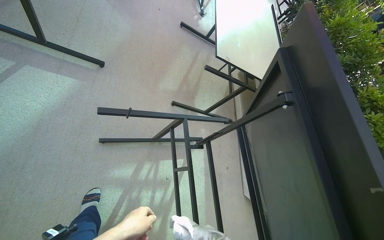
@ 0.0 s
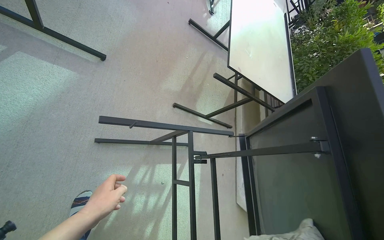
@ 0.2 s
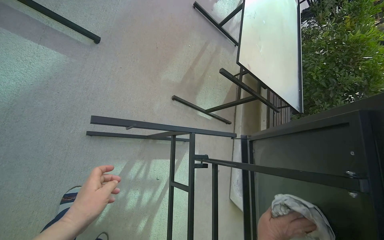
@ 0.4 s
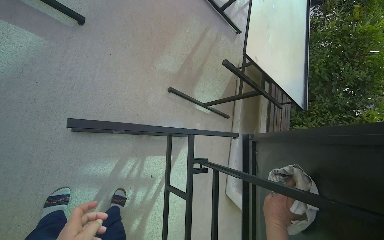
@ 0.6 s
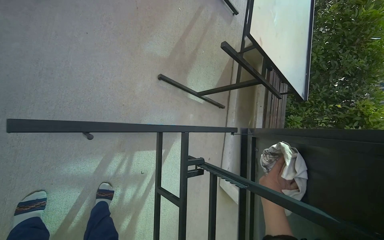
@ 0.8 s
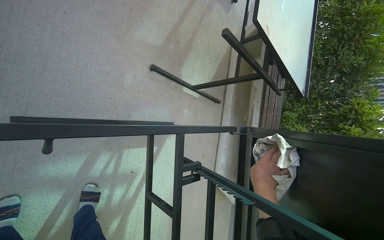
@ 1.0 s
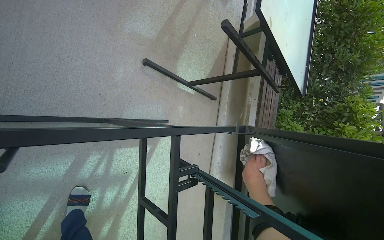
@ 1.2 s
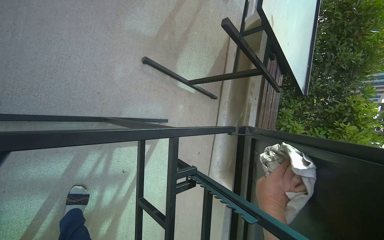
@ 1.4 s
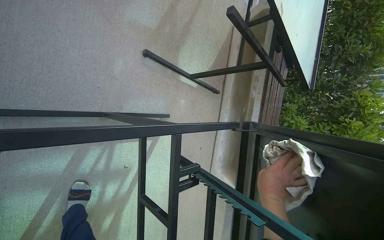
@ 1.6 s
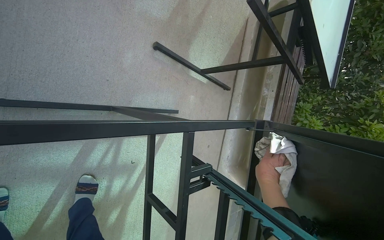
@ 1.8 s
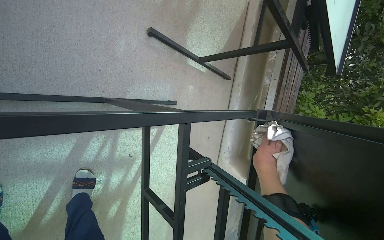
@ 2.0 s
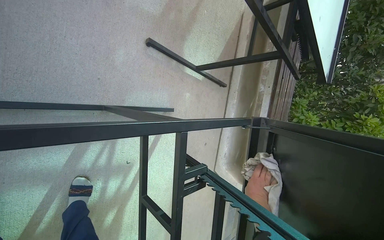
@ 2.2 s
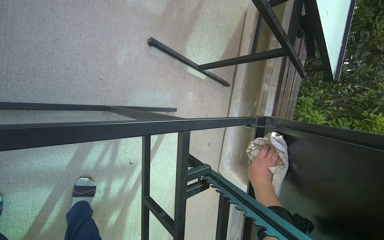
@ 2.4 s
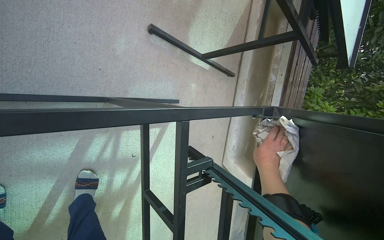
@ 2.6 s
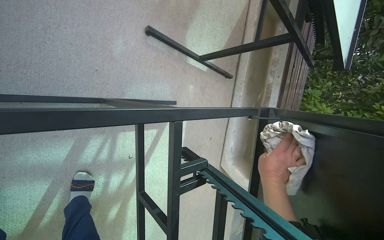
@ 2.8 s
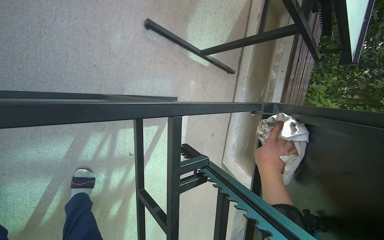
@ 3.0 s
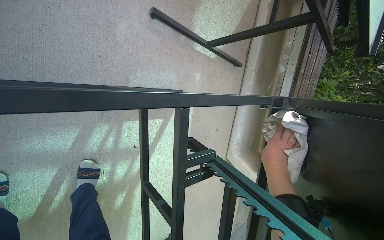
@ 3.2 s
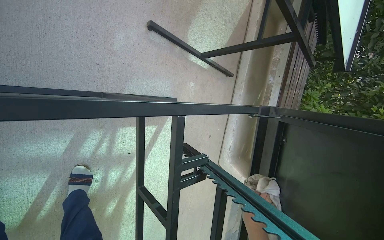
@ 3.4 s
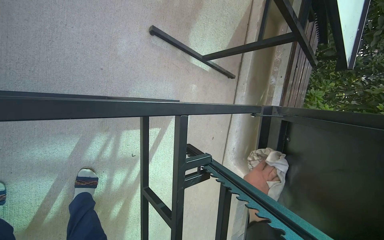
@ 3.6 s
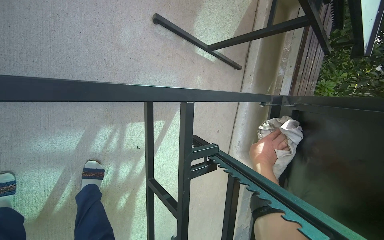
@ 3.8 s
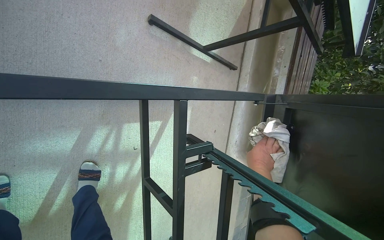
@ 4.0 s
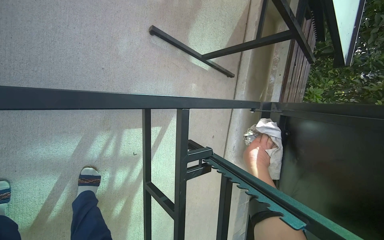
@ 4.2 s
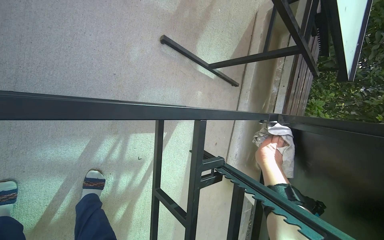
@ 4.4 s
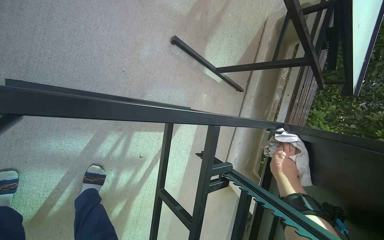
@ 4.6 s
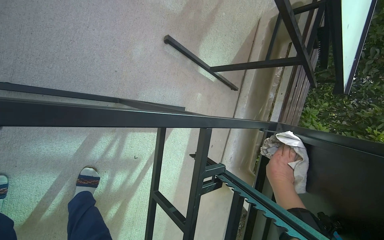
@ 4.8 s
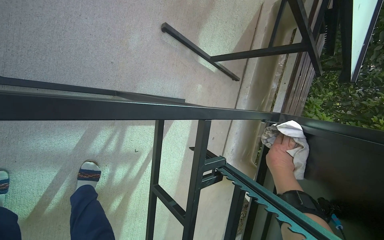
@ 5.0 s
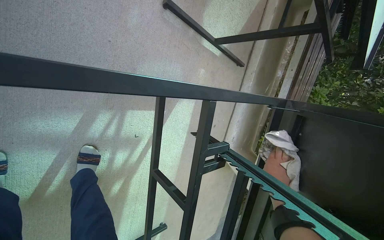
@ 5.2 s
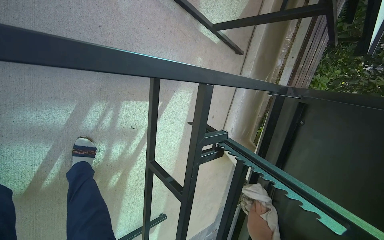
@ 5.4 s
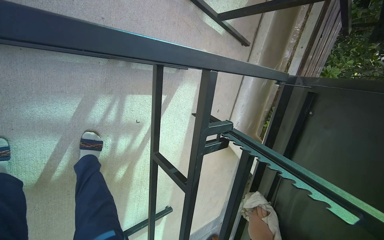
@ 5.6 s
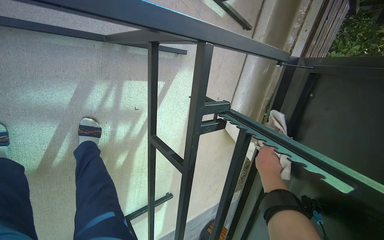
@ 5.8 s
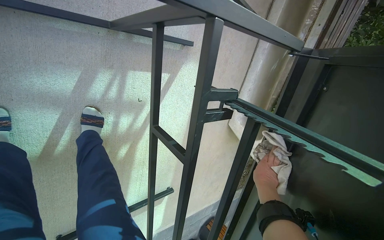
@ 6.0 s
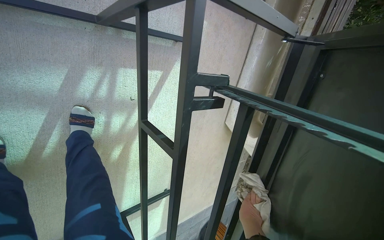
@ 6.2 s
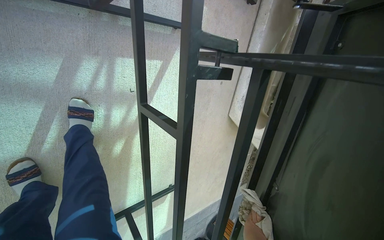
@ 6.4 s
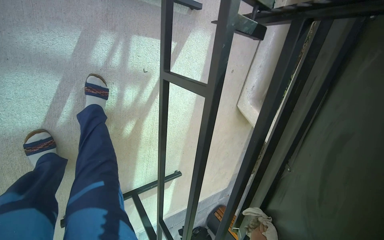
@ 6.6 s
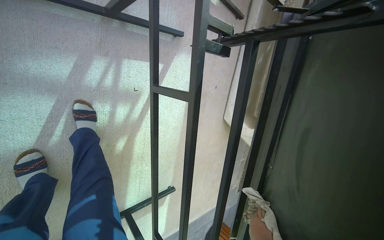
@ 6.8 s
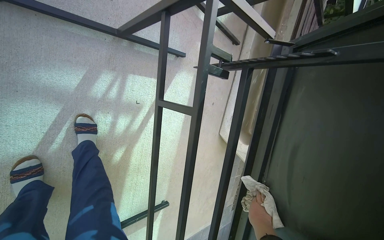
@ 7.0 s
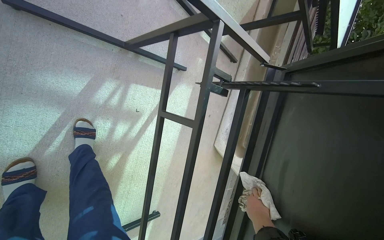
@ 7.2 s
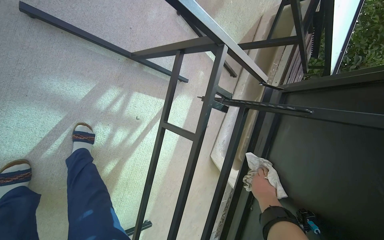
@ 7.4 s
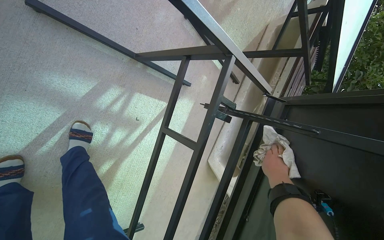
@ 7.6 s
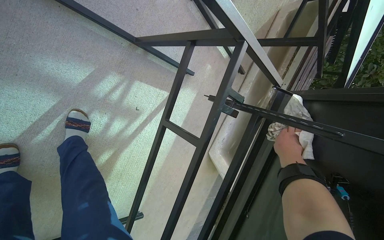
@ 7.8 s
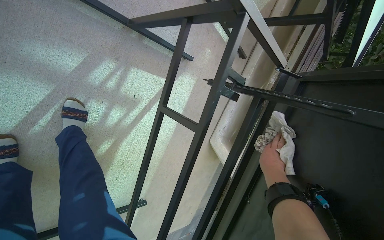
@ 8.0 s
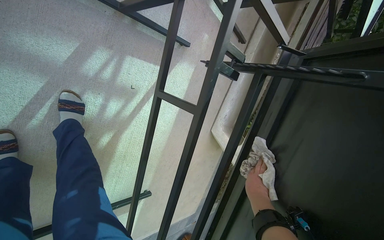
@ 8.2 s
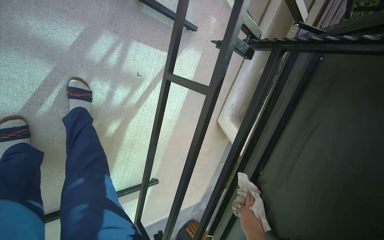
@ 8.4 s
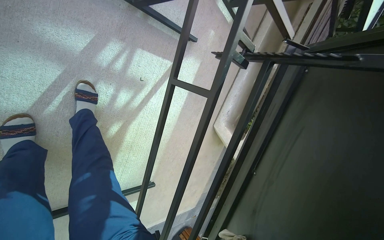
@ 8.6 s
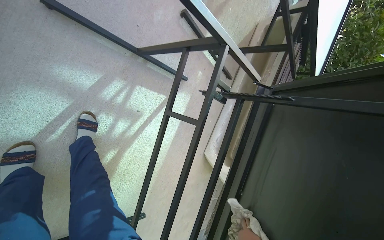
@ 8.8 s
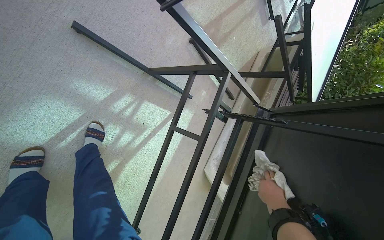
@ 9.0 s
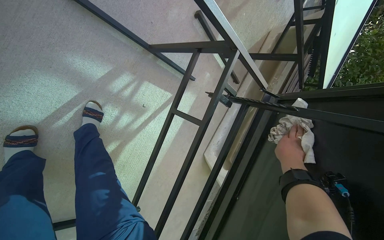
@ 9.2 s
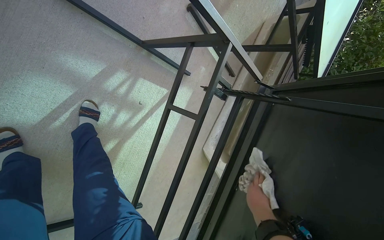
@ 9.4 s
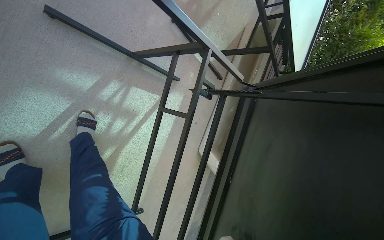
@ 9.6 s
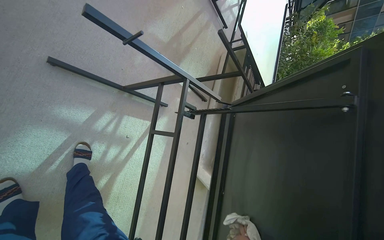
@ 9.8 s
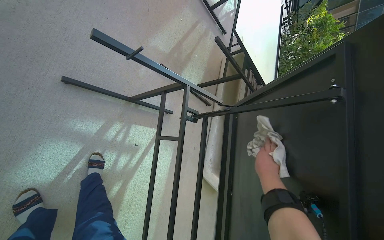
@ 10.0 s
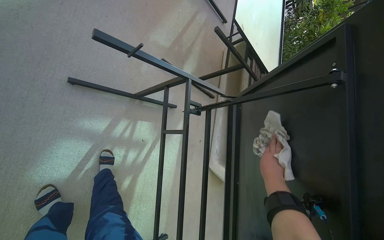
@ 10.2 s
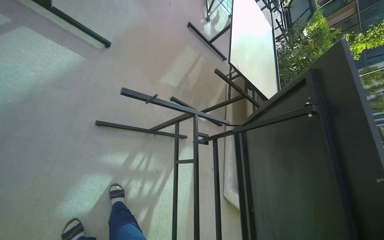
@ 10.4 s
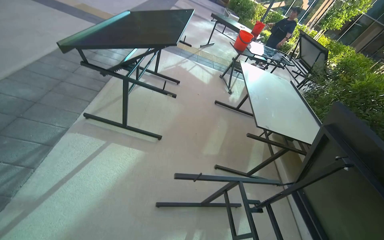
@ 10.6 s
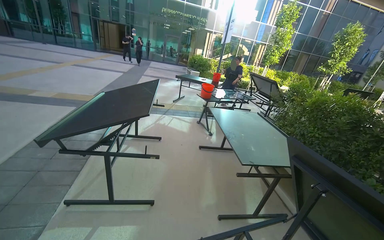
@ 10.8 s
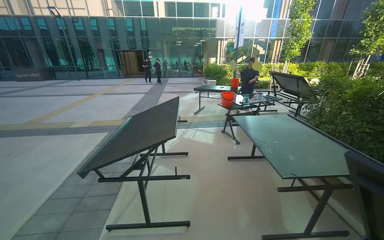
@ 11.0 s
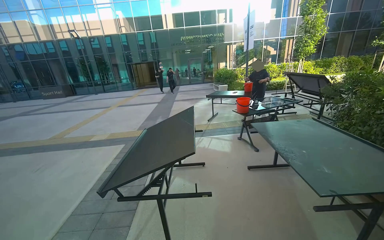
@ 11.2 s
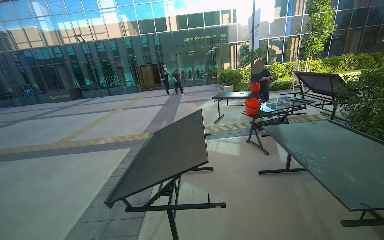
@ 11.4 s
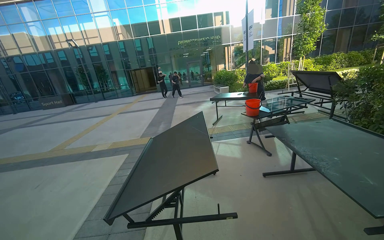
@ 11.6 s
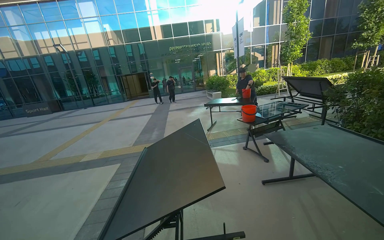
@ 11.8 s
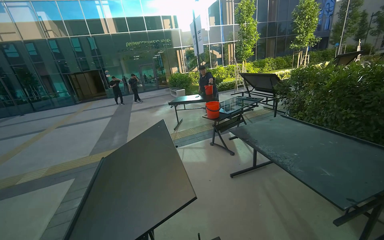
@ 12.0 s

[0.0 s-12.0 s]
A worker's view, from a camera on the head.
Job: wiping surfaces.
The whole recording: Wiping outdoor table frame. The worker wipes the frame and underside of an outdoor table with a cloth.
0.0 to 1.6 s: The wearer moves some 50 cm. The view tips downward by approximately 20 degrees.
1.6 to 3.0 s: The right hand heads farther from the camera, covering approximately 15 cm.
3.0 to 4.4 s: The right hand reaches about 15 cm down the picture, then returns.
4.4 to 6.0 s: The camera pitches downward, by some 20 degrees. The right hand goes down the picture and returns, roughly 30 cm each way.
6.0 to 7.6 s: The view tilts about 20 degrees upward.
10.4 to 12.0 s: The head travels some 60 cm. The view tilts about 50 degrees upward. Everything in view rotates approximately 50 degrees counterclockwise.

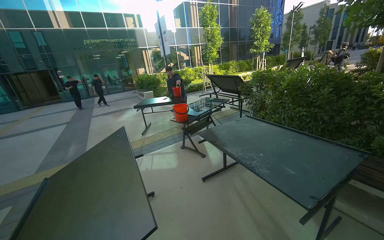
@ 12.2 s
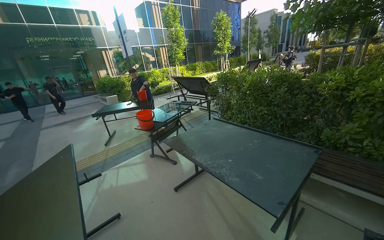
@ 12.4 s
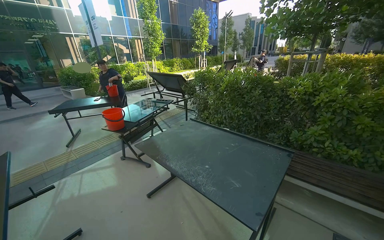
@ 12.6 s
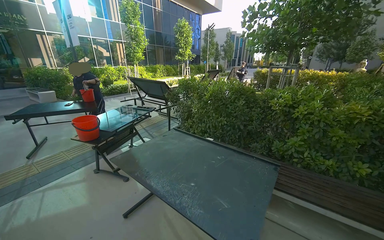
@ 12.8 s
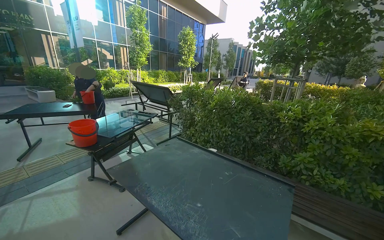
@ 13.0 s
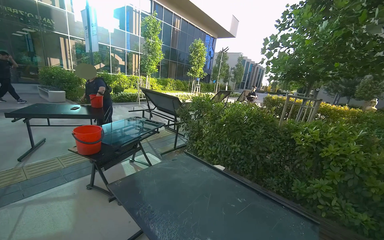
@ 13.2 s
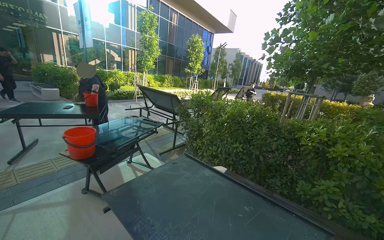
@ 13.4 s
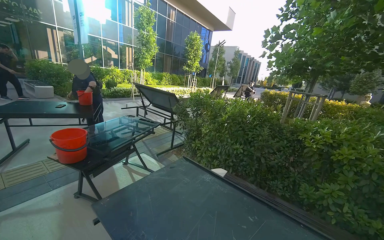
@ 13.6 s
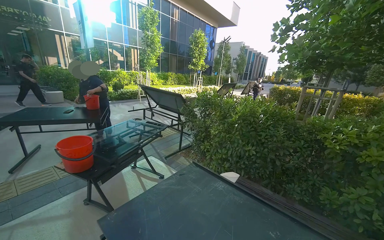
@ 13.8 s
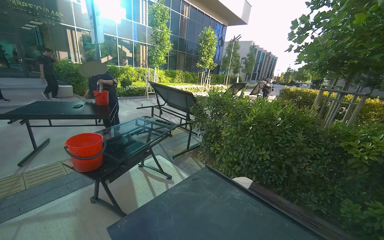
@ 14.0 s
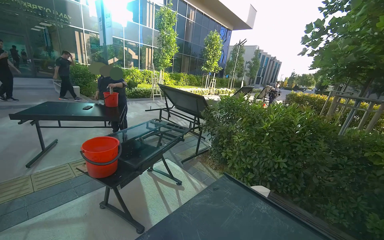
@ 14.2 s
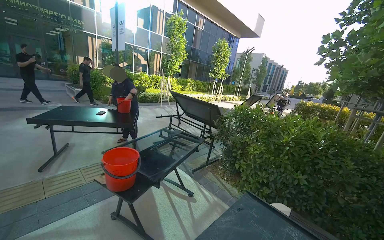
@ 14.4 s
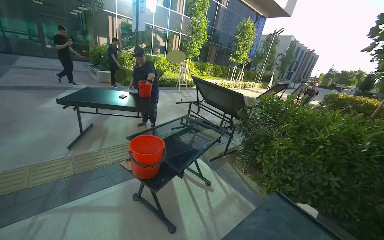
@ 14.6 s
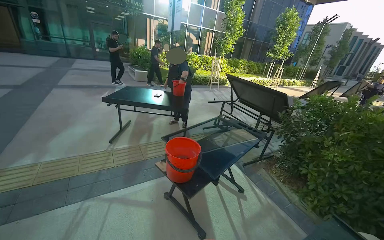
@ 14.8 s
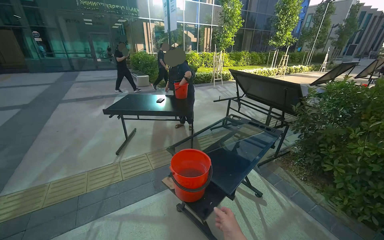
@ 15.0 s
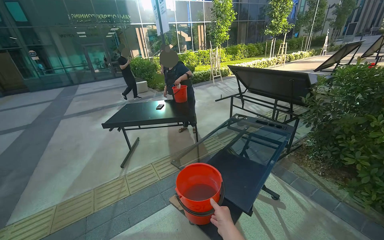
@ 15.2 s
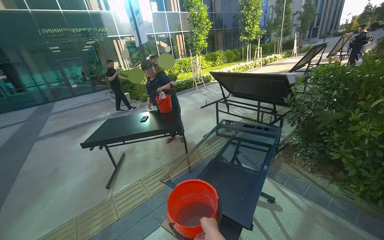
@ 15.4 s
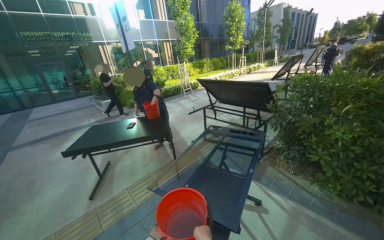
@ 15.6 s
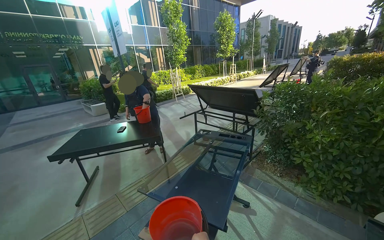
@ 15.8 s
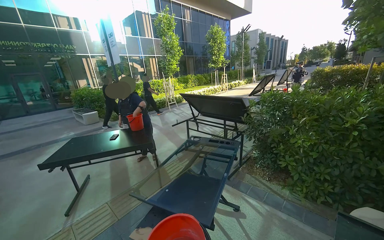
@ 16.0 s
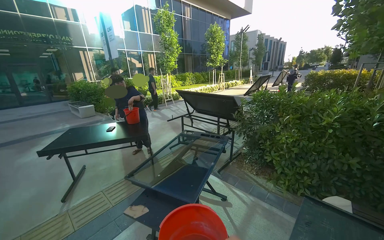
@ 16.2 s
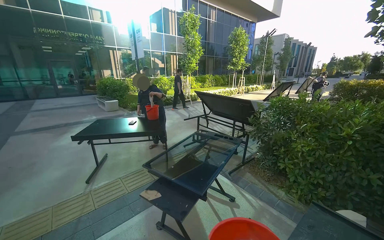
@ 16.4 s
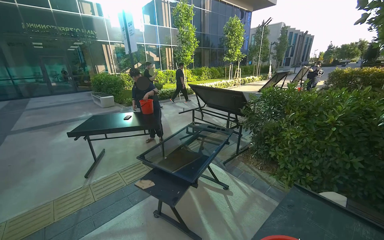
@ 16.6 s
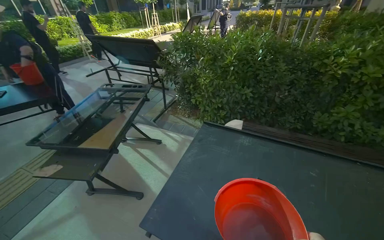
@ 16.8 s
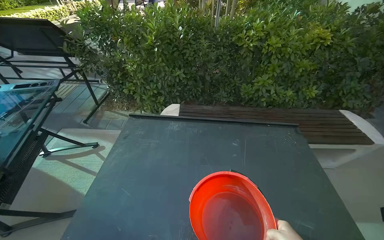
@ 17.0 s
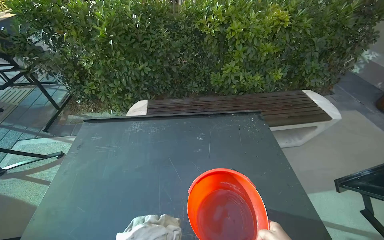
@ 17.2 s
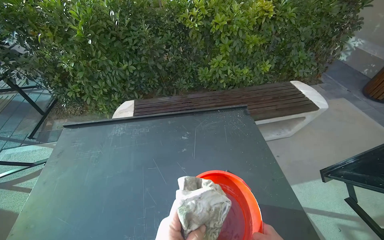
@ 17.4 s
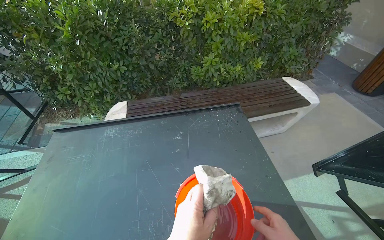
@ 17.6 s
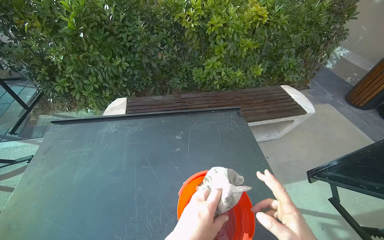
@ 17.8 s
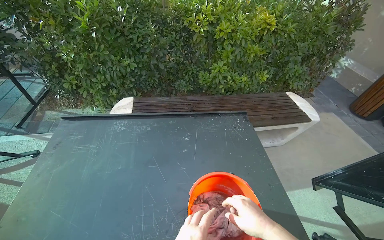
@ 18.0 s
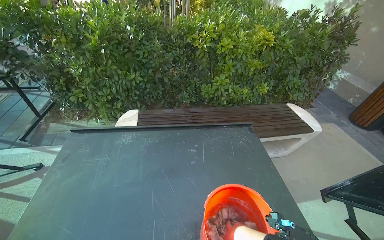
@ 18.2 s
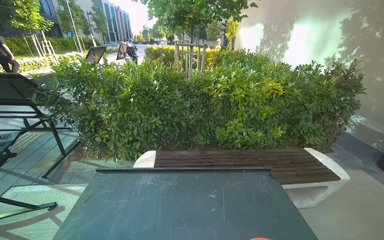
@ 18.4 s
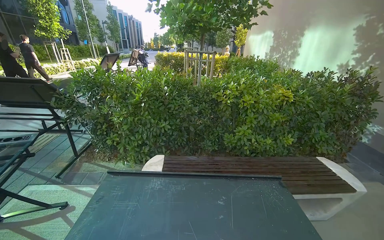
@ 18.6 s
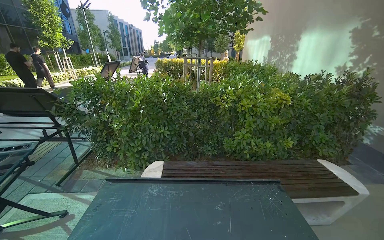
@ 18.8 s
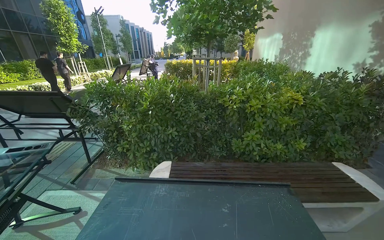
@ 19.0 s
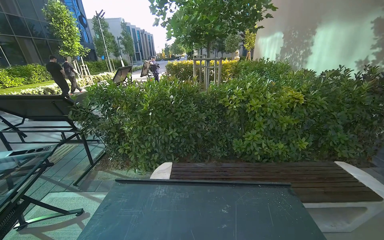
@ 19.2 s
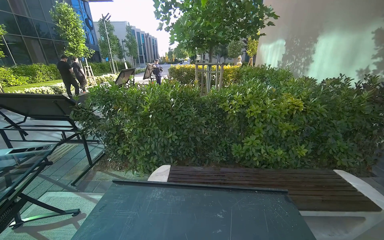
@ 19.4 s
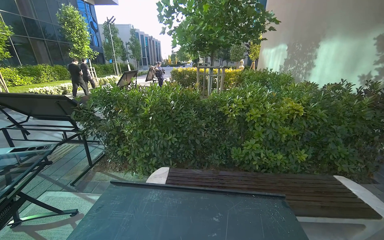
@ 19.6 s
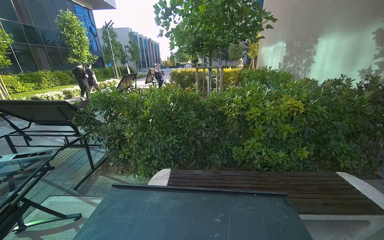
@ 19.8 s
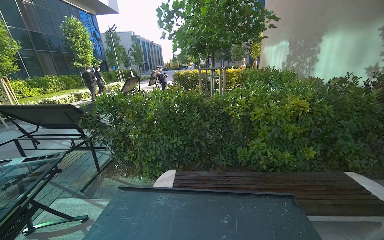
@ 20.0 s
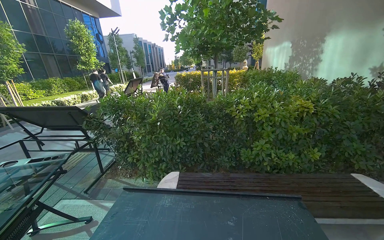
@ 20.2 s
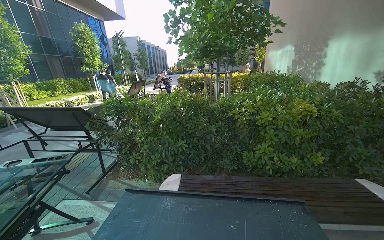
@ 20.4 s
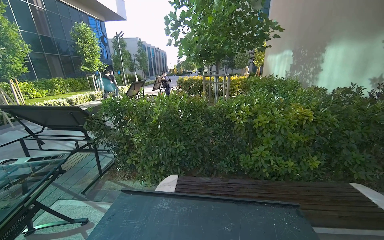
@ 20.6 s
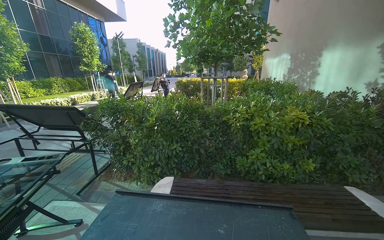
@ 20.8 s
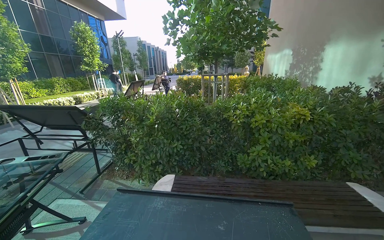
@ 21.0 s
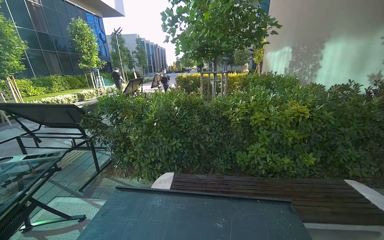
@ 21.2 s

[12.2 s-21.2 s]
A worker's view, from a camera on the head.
Job: wiping surfaces.
The whole recording: Wiping outdoor table frame. The worker wipes the frame and underside of an outdoor table with a cloth.
12.2 to 13.8 s: The camera travels about 90 cm. The view pans to the right by some 25 degrees.
16.6 to 18.2 s: The camera travels approximately 60 cm. The wearer looks approximately 60 degrees further to the right. The view tips downward by approximately 25 degrees.
18.2 to 19.8 s: The camera pitches upward, by about 25 degrees.
